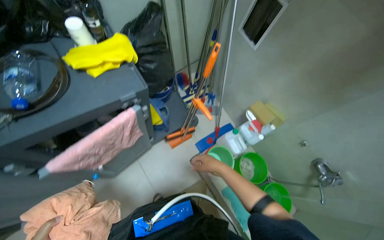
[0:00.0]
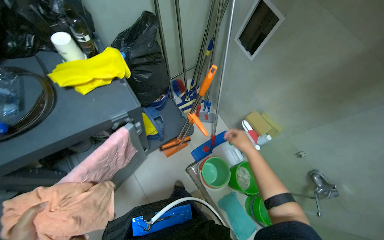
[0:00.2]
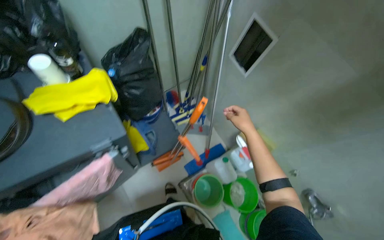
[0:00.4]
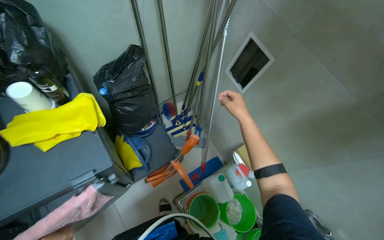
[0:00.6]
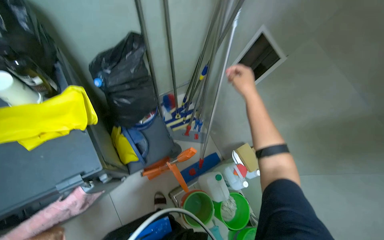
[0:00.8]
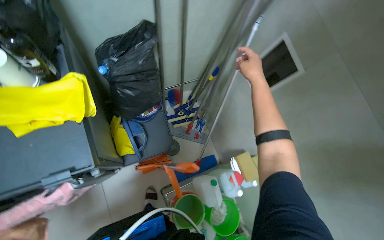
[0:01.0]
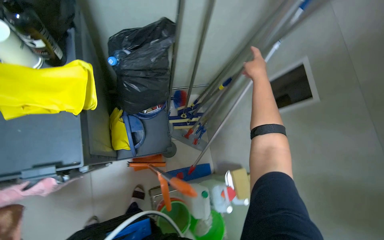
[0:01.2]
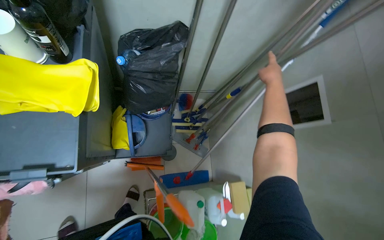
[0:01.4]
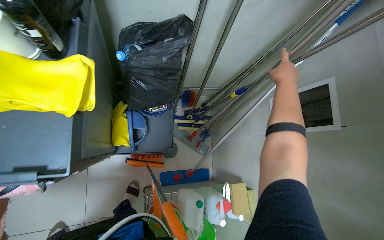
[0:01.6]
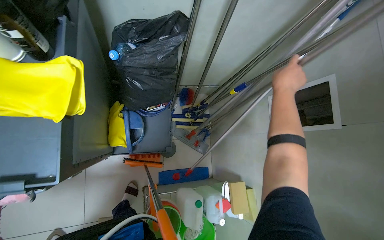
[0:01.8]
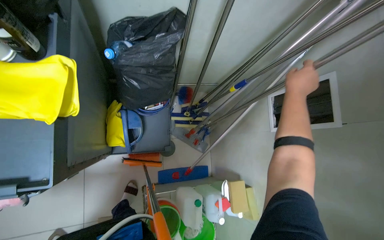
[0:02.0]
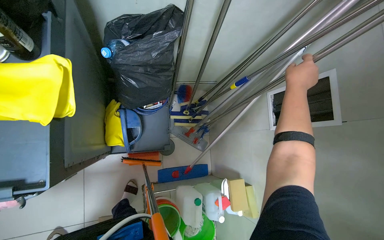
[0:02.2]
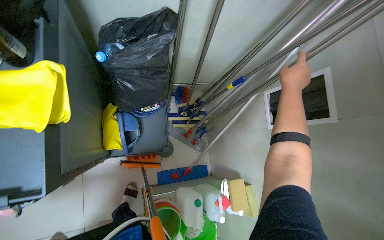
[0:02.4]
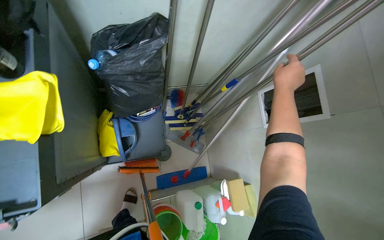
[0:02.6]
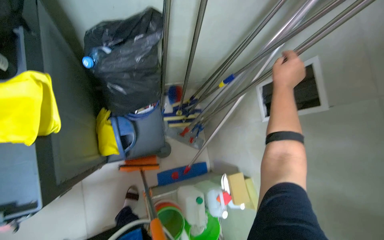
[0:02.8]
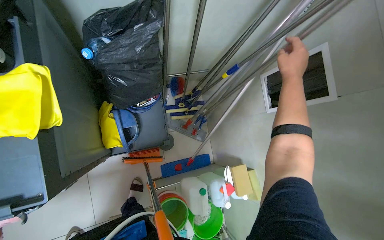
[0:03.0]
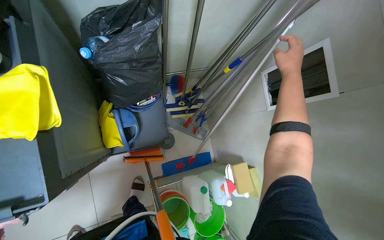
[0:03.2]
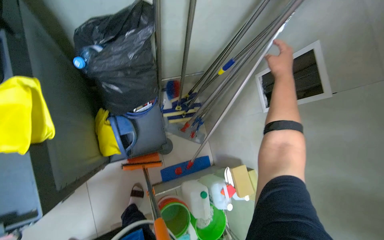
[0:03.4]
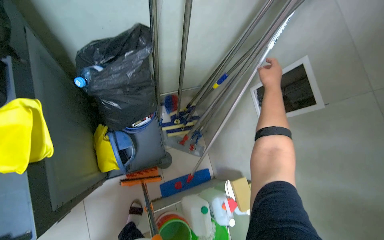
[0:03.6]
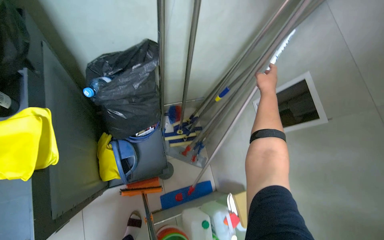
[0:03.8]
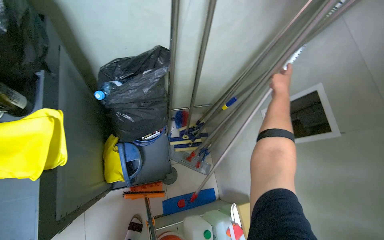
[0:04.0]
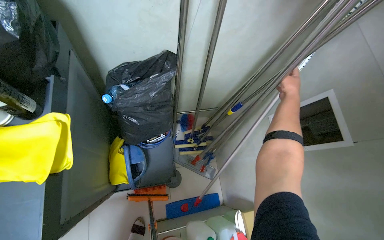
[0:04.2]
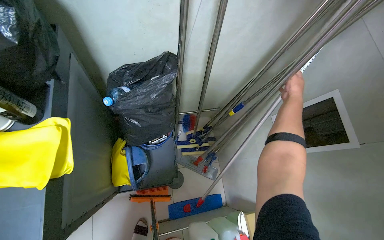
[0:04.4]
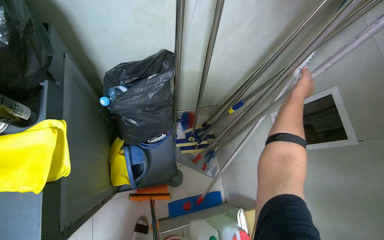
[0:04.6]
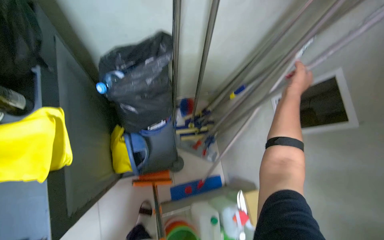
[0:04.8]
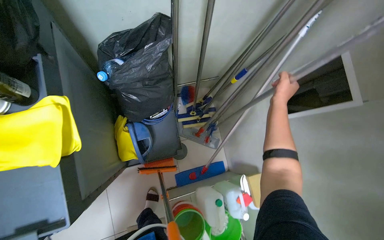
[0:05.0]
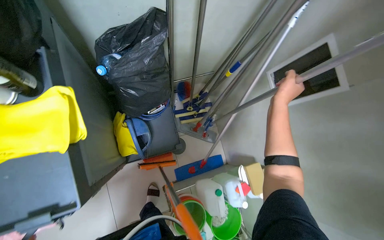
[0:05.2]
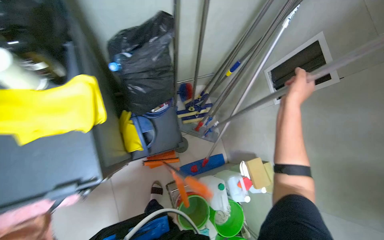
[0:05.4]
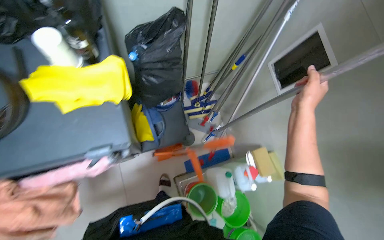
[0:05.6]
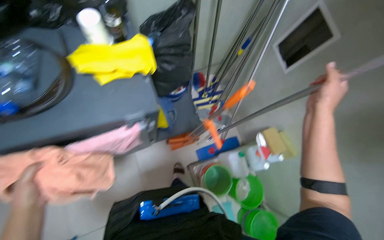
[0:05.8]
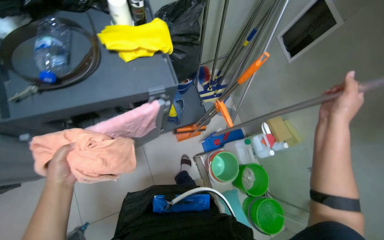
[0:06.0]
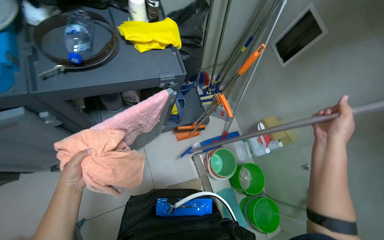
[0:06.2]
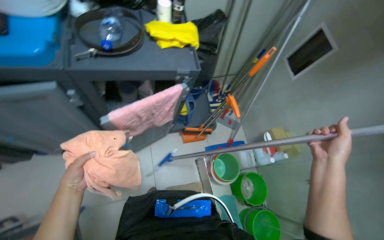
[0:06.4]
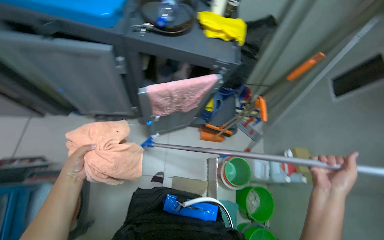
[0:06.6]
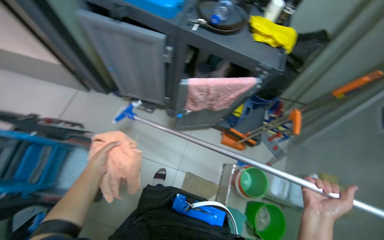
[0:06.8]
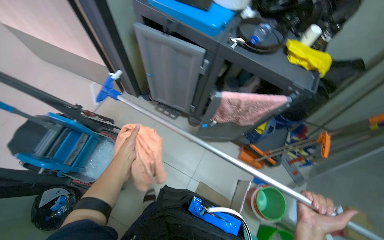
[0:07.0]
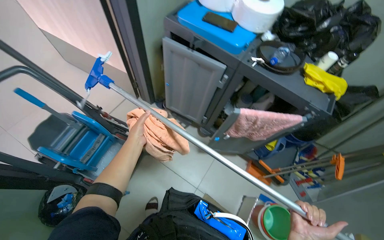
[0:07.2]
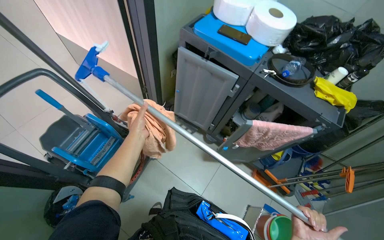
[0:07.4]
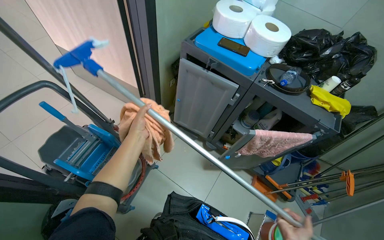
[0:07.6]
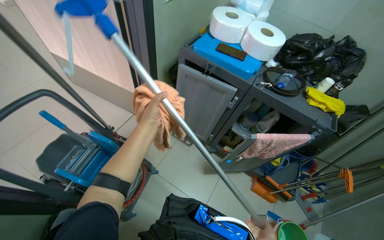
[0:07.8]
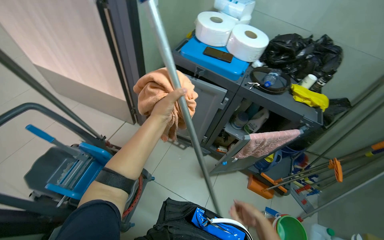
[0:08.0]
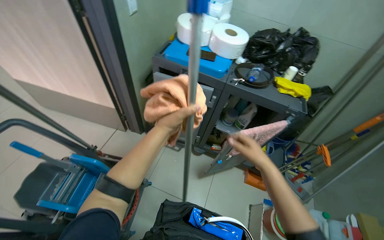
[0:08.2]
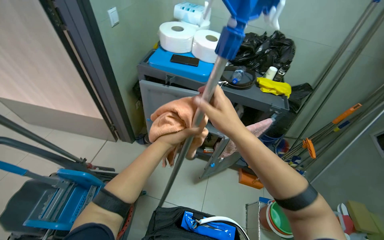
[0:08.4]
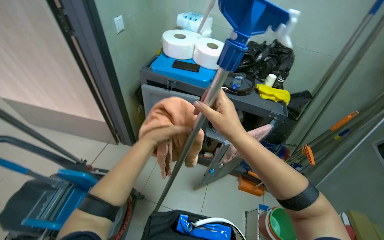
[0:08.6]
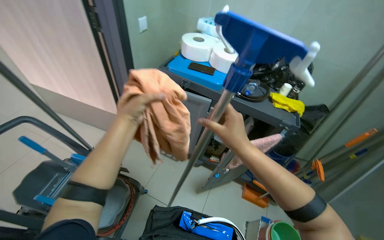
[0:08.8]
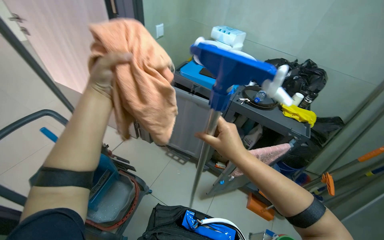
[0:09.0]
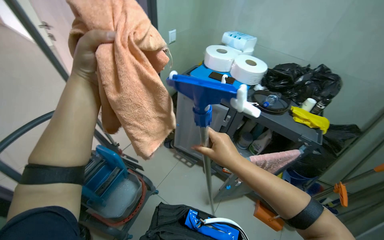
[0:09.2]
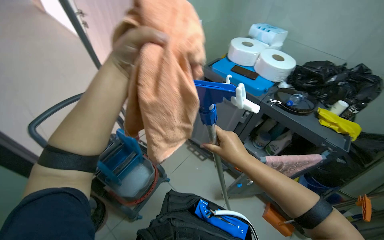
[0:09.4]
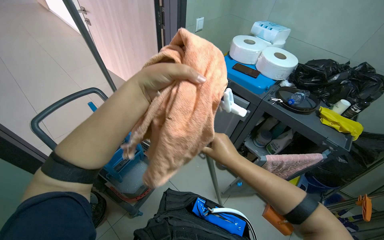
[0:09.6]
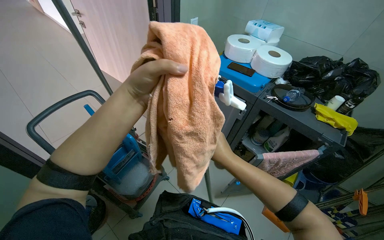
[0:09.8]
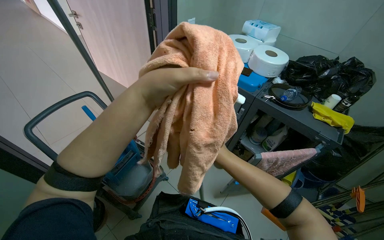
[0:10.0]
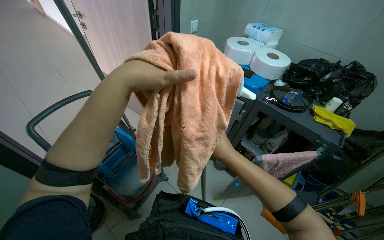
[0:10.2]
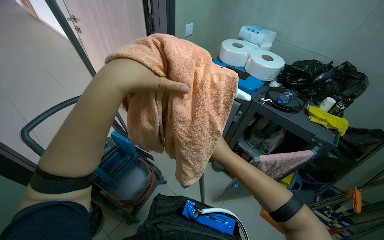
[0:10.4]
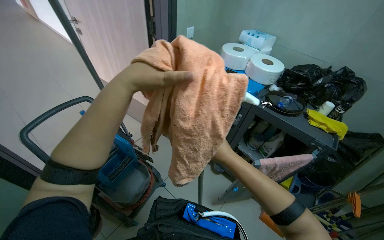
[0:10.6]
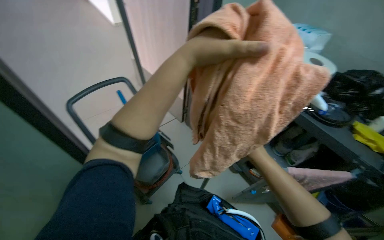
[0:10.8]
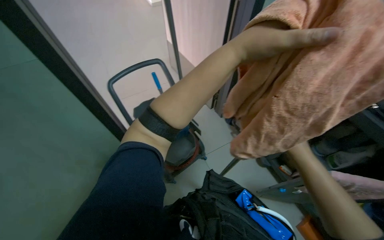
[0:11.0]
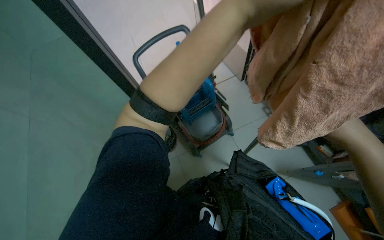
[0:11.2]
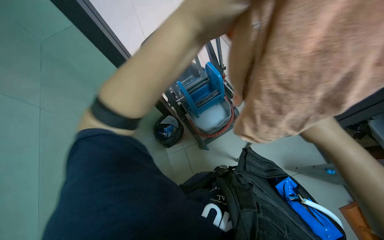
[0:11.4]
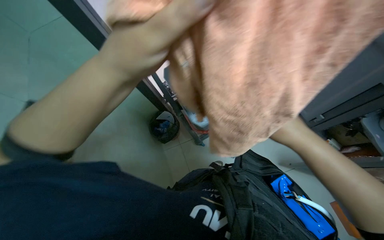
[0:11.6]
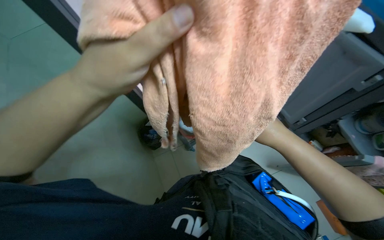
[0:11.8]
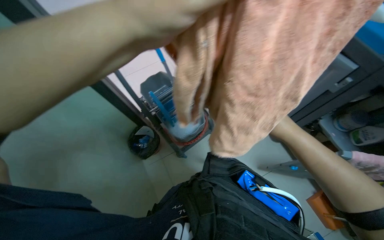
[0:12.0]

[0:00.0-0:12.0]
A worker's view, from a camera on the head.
Job: preparing cleaning supplies.
The whole recording: Assembling mop with cloth. The worker attaches a cleaning cloth to a mop handle and begins securing it with a clip.
0:00.0 to 0:01.6: The head travels roughly 40 cm. The scene turns about 30 degrees clockwise in the picture.
0:03.0 to 0:04.4: The right hand moves farther from the camera, some 10 cm.
0:04.4 to 0:06.0: The camera is carried approximately 50 cm.
0:06.0 to 0:07.6: The wearer moves some 60 cm. The wearer's head swings about 55 degrees to the left. The wearer looks roughly 25 degrees further upward.
0:07.6 to 0:09.0: The left hand goes roughly 25 cm nearer to the camera and up the picture.
0:09.0 to 0:10.4: The left hand heads nearer to the camera, covering roughly 15 cm, while the right hand heads farther from the camera, covering about 10 cm.
0:10.4 to 0:12.0: The head rotates roughly 25 degrees to the left. The view tips downward by approximately 20 degrees.

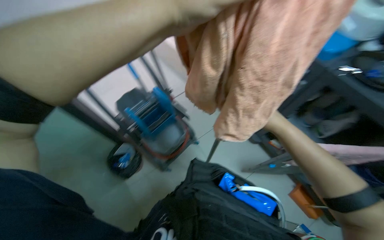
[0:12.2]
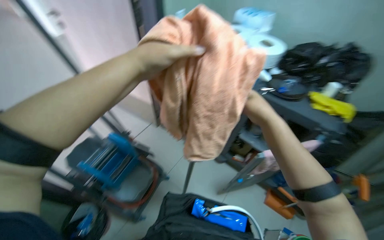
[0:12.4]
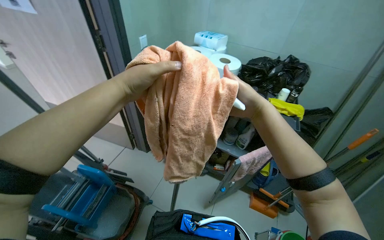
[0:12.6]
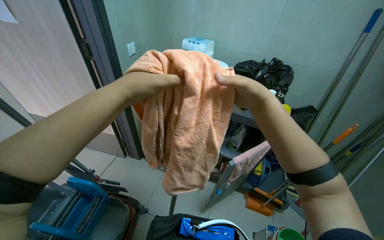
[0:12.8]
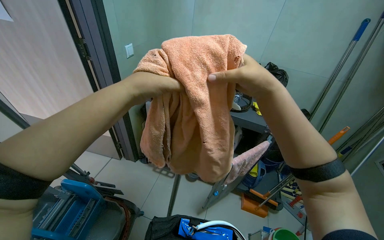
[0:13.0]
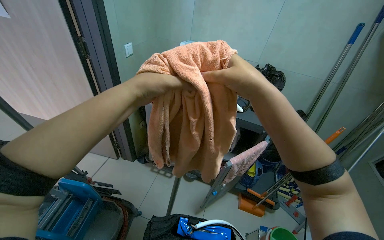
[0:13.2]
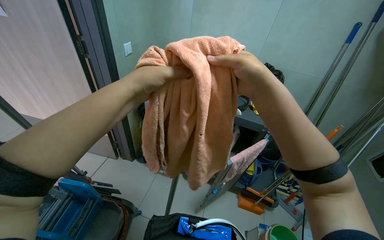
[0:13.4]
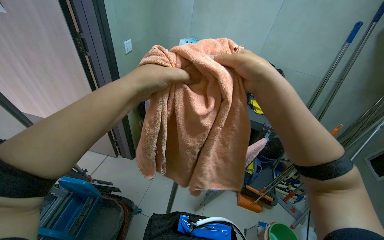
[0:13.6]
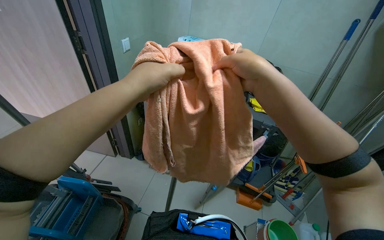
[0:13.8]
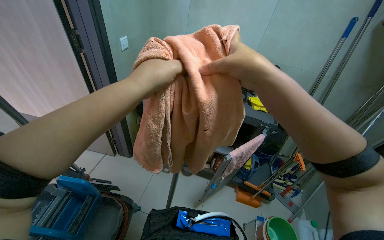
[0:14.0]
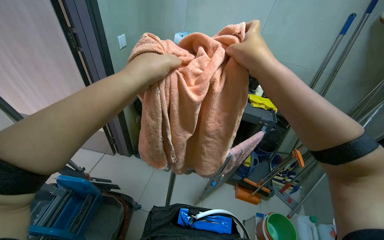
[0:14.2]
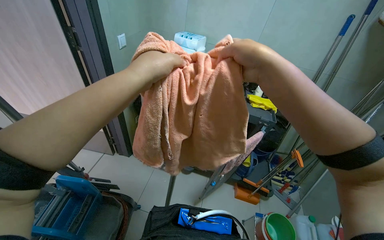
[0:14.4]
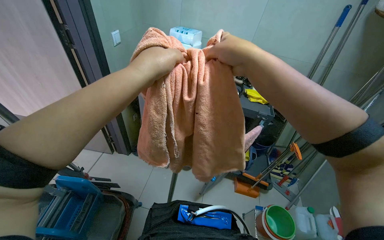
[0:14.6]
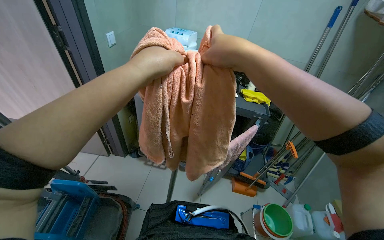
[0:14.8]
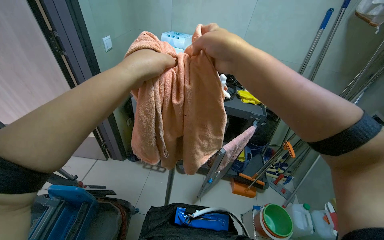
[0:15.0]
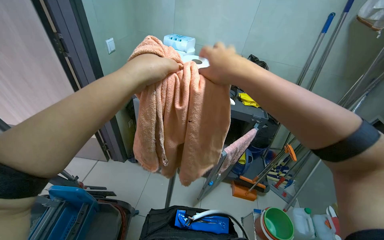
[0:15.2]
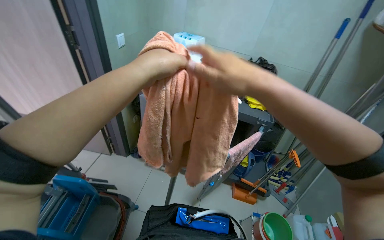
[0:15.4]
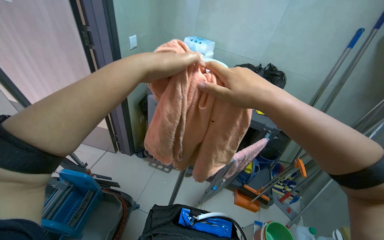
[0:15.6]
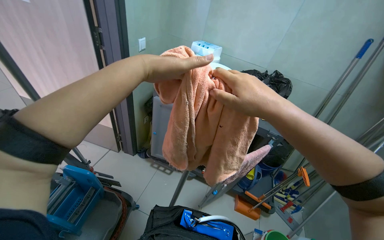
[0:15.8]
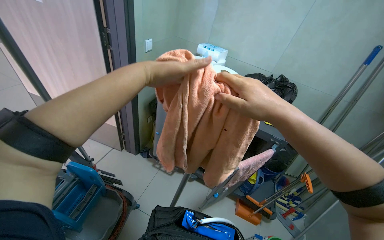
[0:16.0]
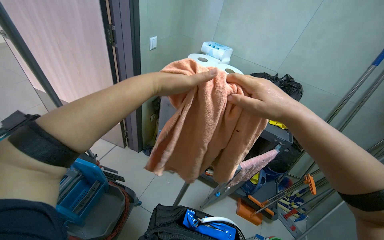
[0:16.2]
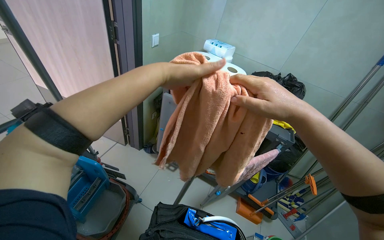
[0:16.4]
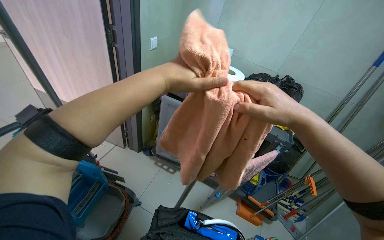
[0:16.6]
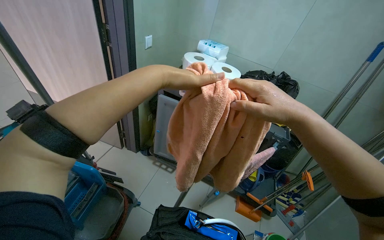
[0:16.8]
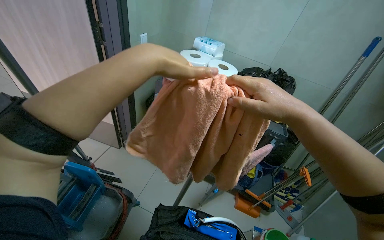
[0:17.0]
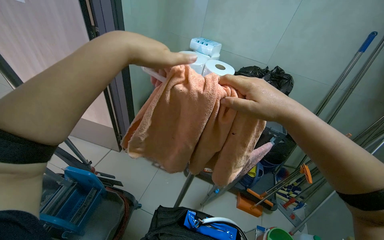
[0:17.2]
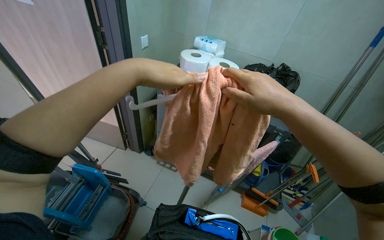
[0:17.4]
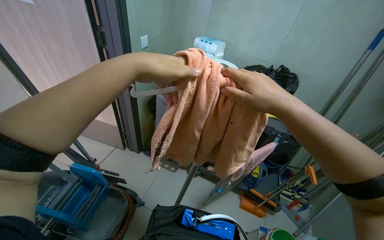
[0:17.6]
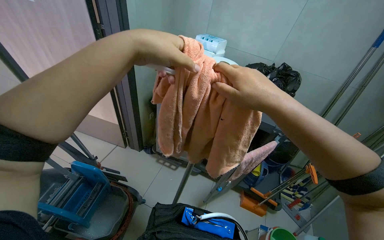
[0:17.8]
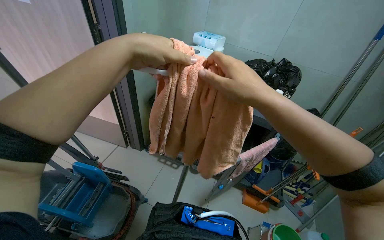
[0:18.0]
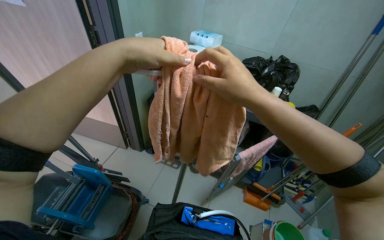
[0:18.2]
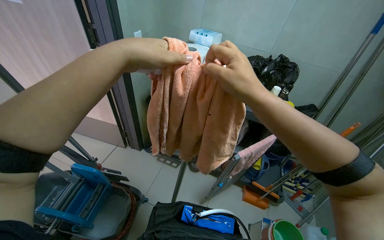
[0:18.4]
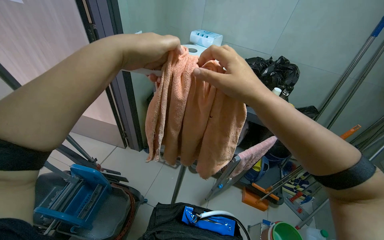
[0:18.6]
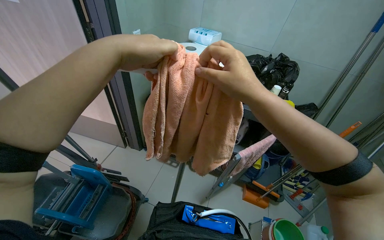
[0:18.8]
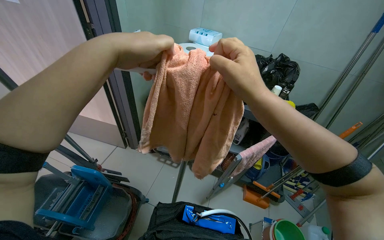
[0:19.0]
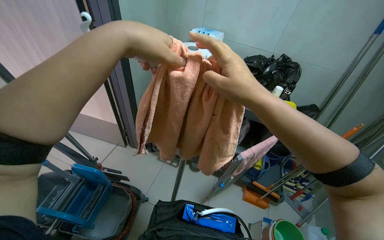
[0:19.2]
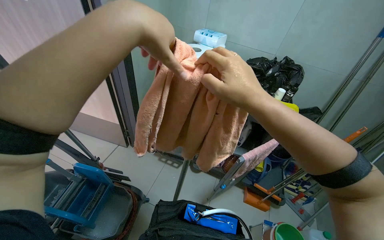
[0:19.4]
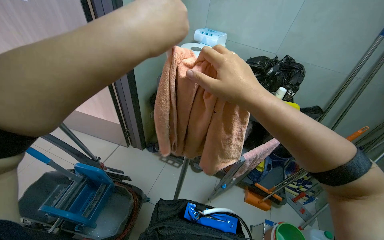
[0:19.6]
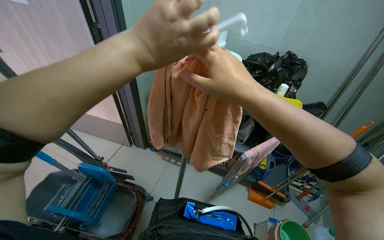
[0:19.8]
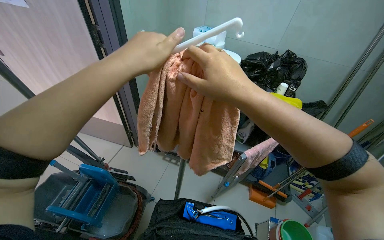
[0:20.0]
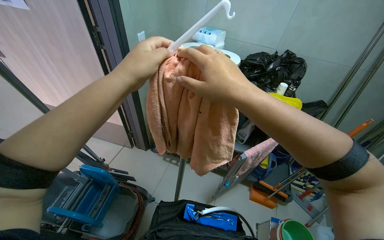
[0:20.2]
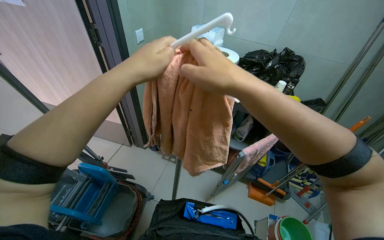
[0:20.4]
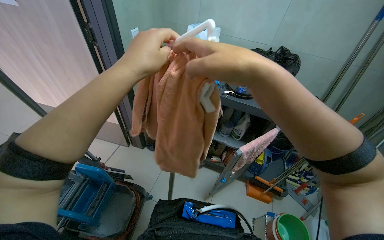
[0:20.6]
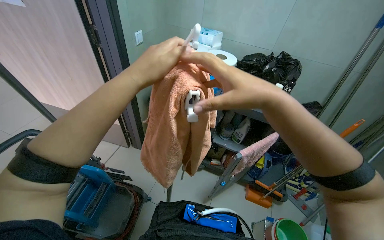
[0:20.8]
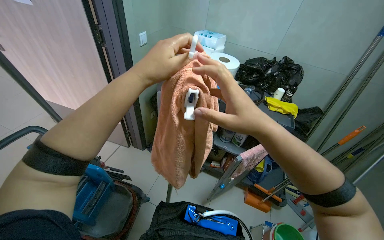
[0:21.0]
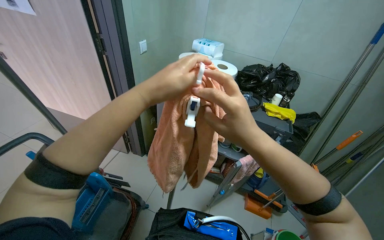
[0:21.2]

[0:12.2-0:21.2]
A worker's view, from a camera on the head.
Job: preparing cleaning supplies.
The whole recording: Assembling mop with cloth. The worker attaches a cleaning cloth to a mop handle and begins securing it with a clip.
0:12.2 to 0:13.8: The wearer looks roughly 40 degrees further to the right. The wearer looks some 20 degrees further upward.
0:13.8 to 0:15.2: The hands stay close to where they were, moving slightly.
0:16.6 to 0:18.2: The hands stay close to where they were, moving slightly.
0:19.8 to 0:21.2: The hands make small movements and keep their place.
